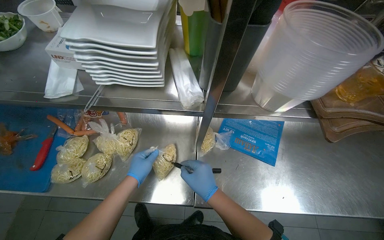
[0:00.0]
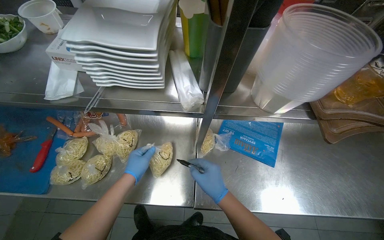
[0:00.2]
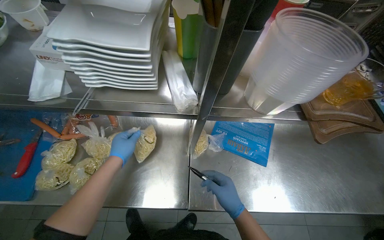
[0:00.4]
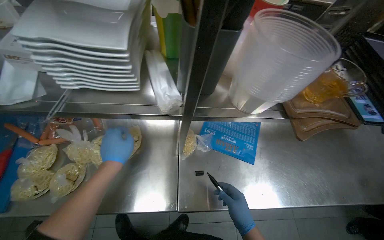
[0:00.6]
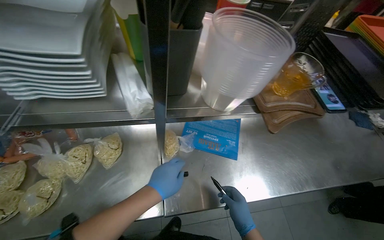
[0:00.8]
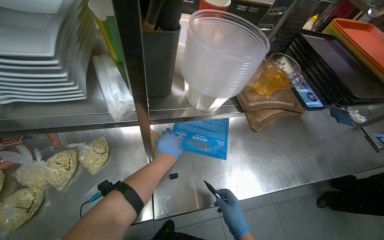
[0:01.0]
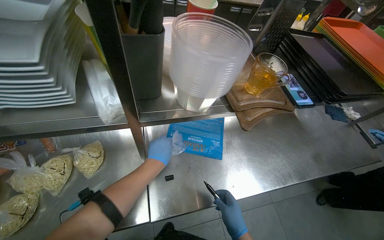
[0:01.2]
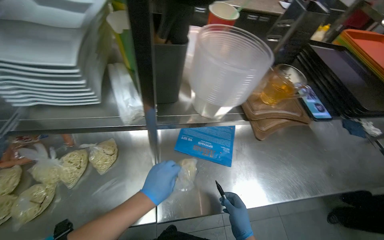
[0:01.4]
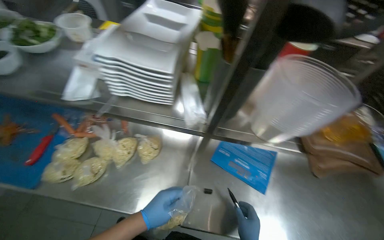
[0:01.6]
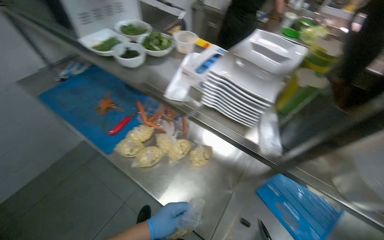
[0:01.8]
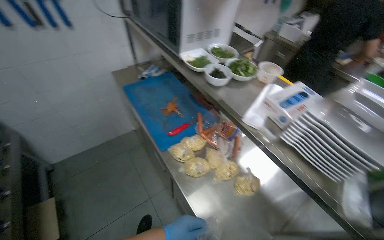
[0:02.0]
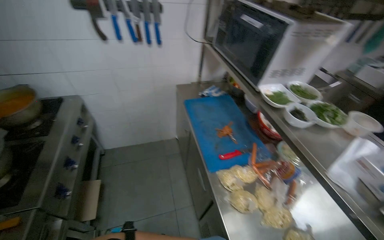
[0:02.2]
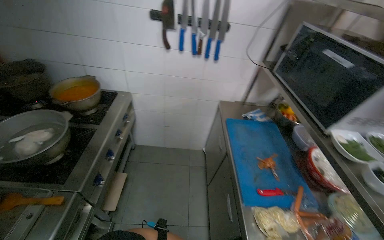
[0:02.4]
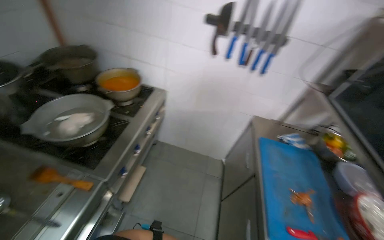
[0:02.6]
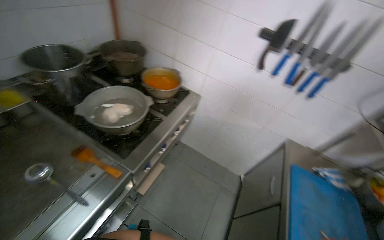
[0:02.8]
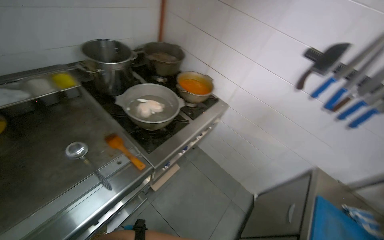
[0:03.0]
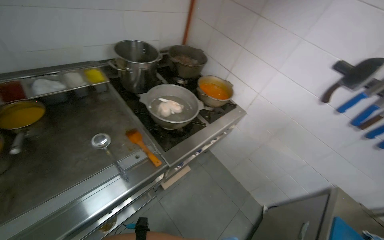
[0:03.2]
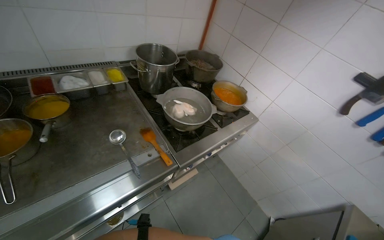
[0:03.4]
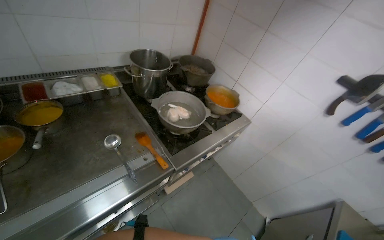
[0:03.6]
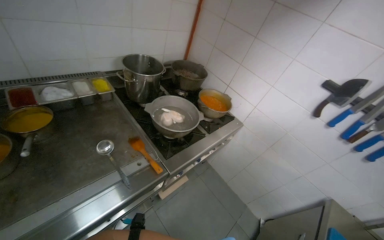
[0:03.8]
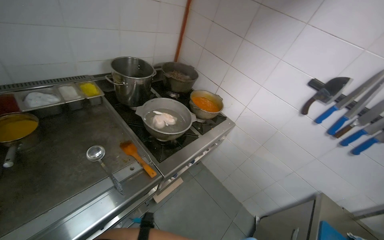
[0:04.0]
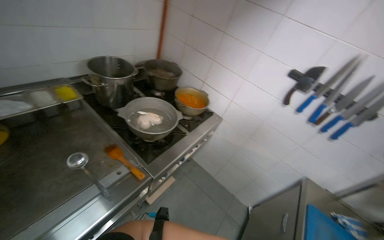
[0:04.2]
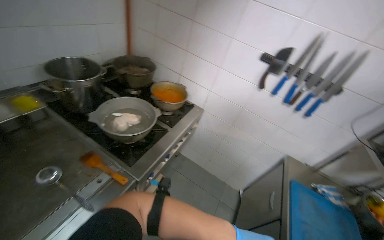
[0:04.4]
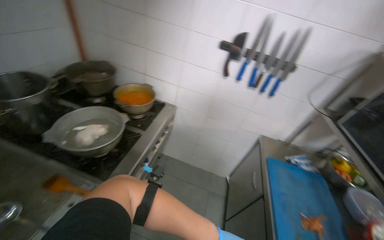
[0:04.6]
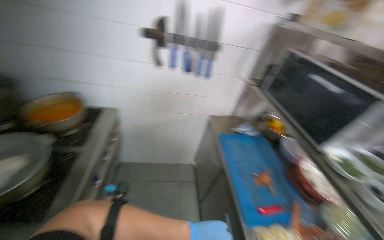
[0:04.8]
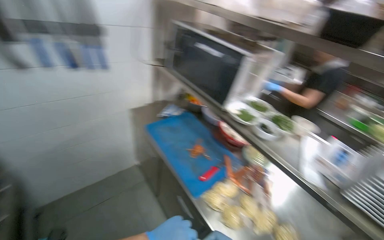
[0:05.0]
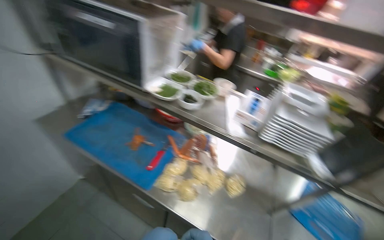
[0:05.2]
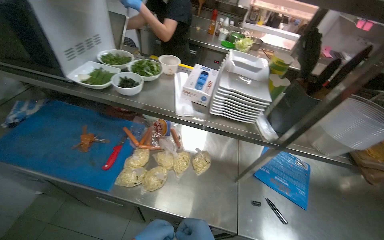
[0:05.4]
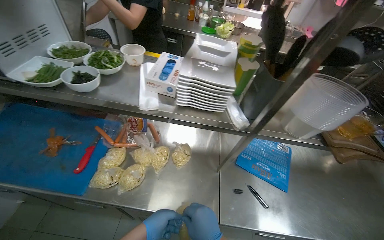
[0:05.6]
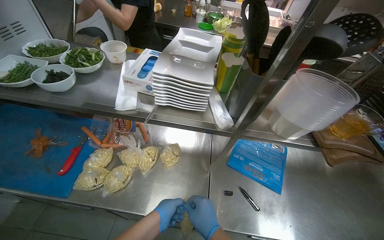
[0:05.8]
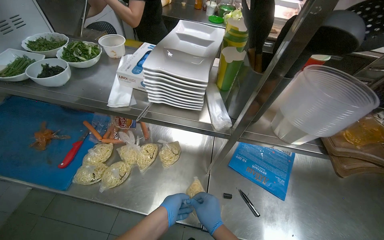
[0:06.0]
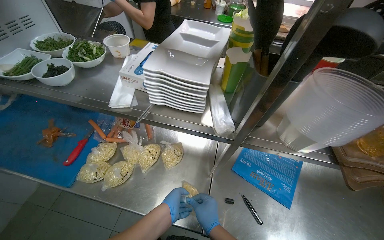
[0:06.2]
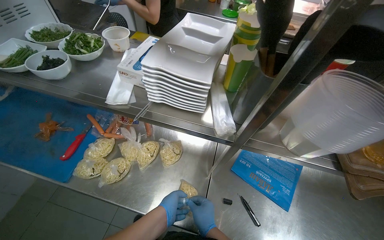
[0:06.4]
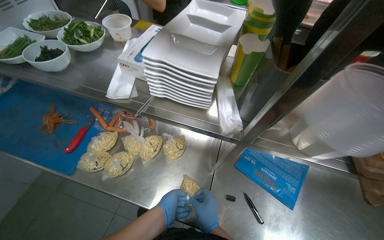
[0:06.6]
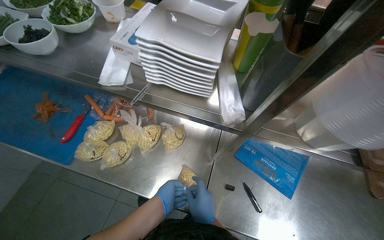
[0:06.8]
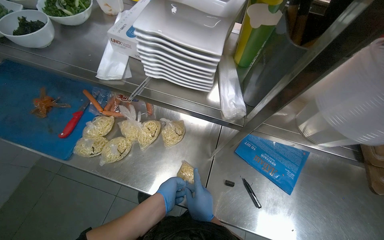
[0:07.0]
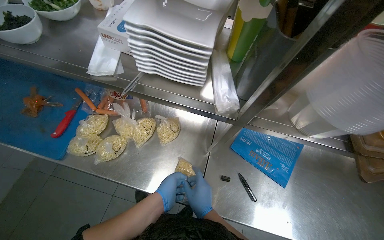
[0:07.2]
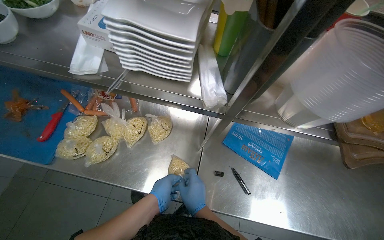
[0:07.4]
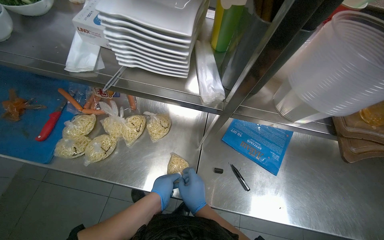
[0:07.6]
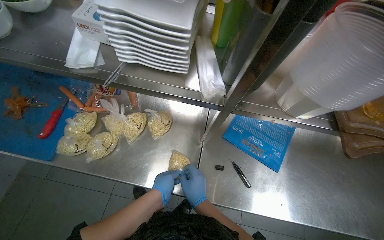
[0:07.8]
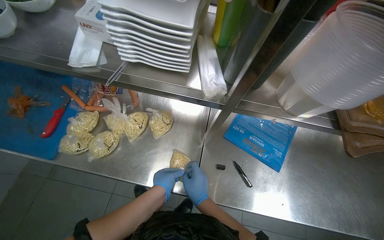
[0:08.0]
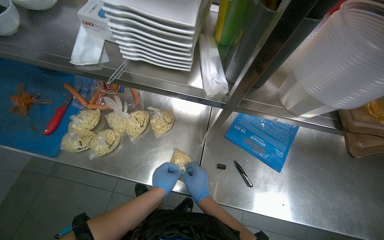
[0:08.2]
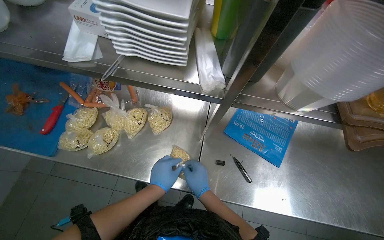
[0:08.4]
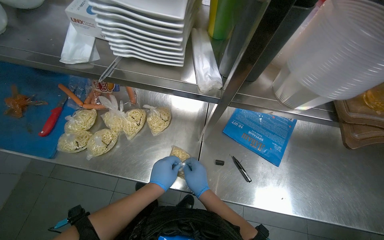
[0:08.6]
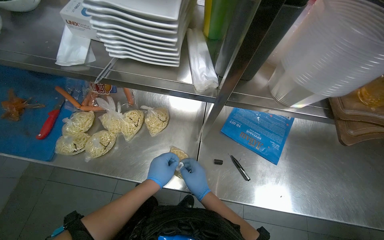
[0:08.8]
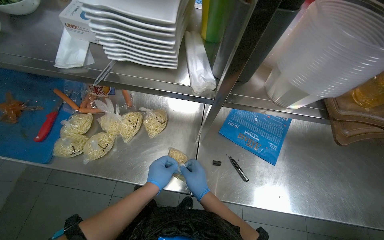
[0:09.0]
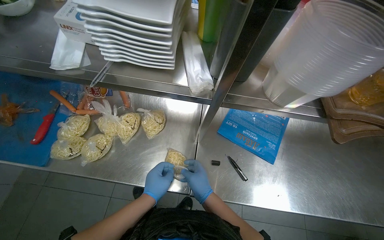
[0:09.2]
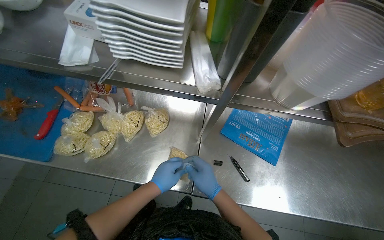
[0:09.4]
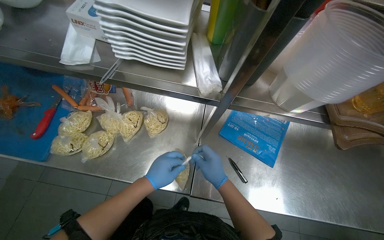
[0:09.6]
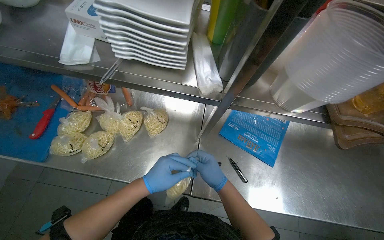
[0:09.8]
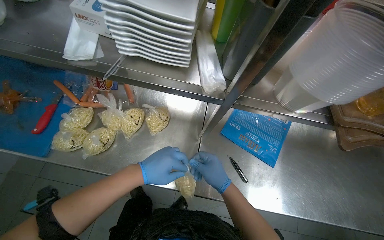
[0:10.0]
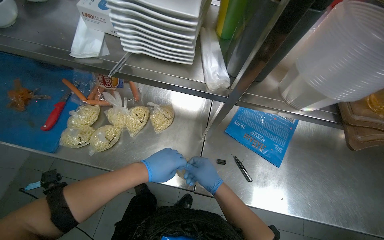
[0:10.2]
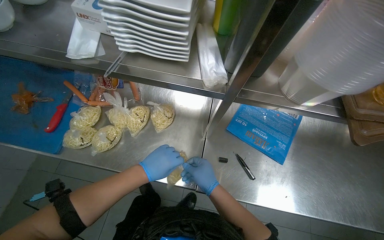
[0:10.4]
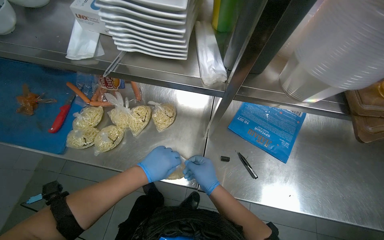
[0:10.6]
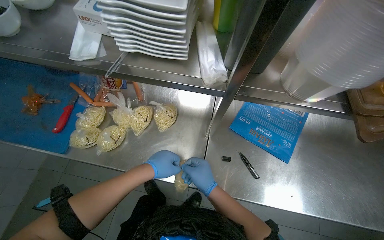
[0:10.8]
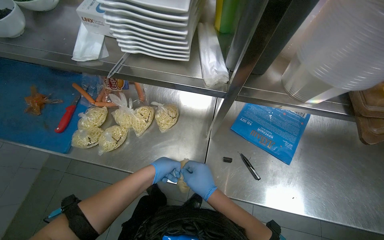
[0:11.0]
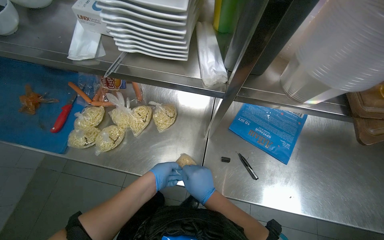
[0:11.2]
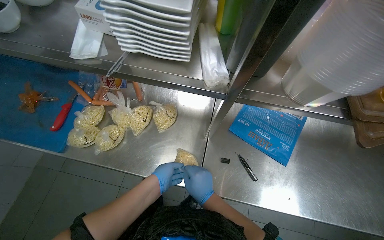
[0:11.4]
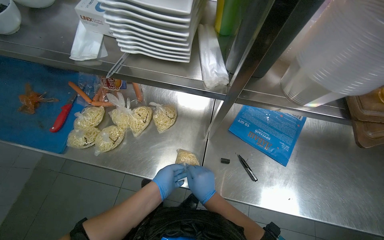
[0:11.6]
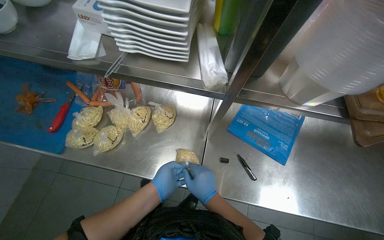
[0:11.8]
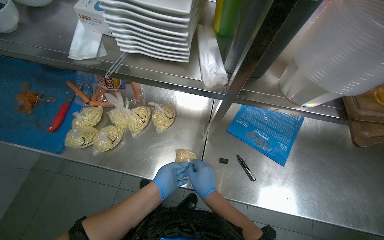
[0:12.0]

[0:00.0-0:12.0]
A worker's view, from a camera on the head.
Job: preparing food.
The whole recording: Preparing noodle portions. The worker seals individual portions of noodles into plastic bags.
0.0 to 1.6 s: The left hand moves to the right, roughly 10 cm.
1.6 to 3.0 s: The wearer moves about 70 cm. The head rotates approximately 120 degrees to the left. The view tips upward by approximately 25 degrees.
4.4 to 6.0 s: The camera travels roughly 60 cm. The wearer looks about 105 degrees further to the right. The camera pitches downward, by about 30 degrees.
6.0 to 7.6 s: The view tilts approximately 10 degrees downward.
7.6 to 9.0 s: The hands stay close to where they were, moving slightly.
9.0 to 12.0 s: The hands work in one place, with small movements.

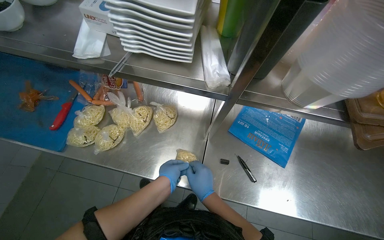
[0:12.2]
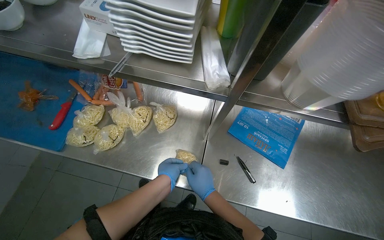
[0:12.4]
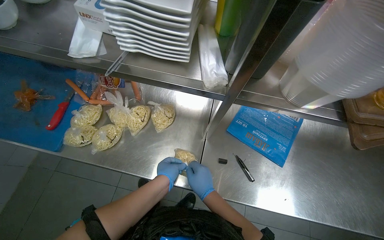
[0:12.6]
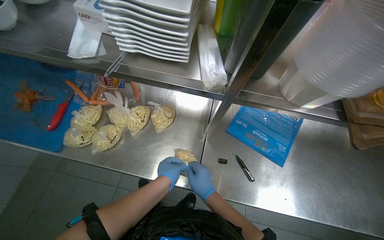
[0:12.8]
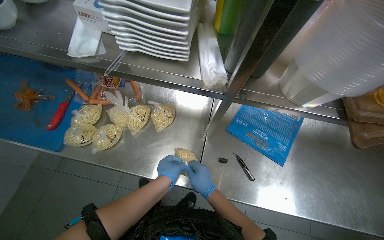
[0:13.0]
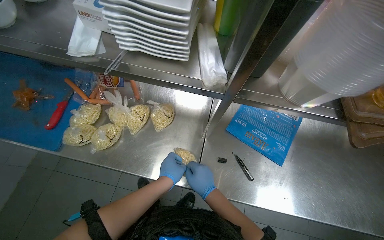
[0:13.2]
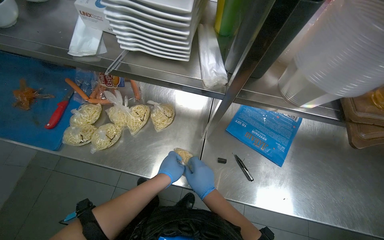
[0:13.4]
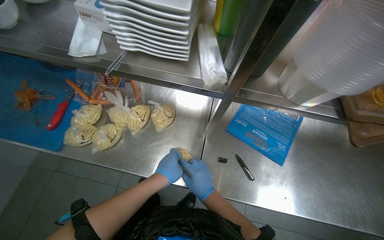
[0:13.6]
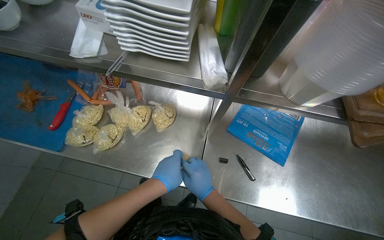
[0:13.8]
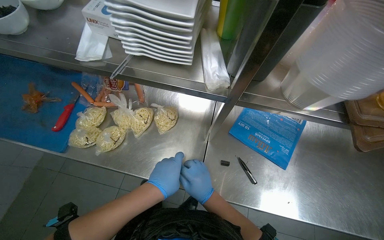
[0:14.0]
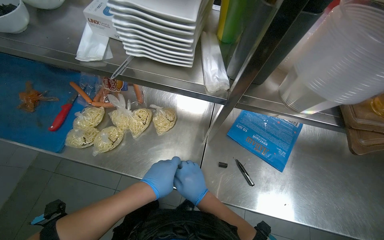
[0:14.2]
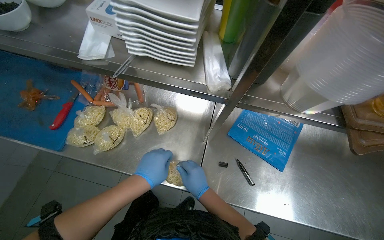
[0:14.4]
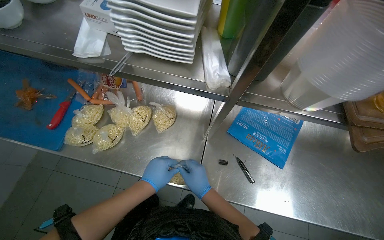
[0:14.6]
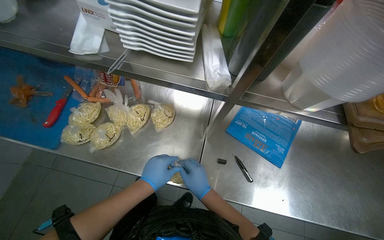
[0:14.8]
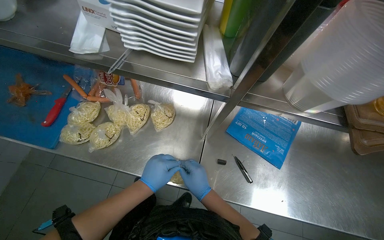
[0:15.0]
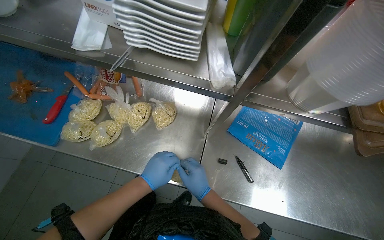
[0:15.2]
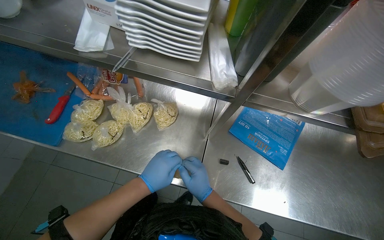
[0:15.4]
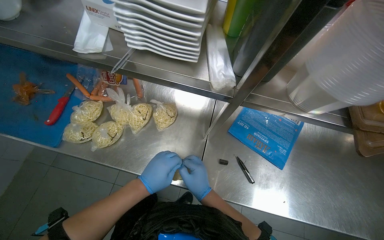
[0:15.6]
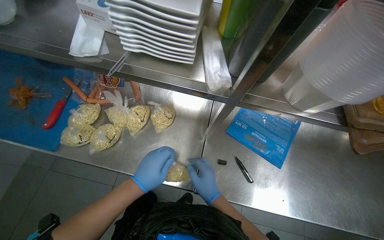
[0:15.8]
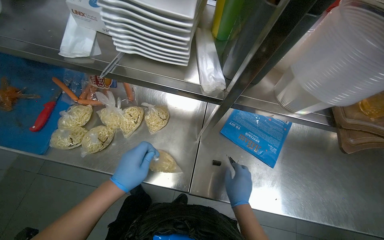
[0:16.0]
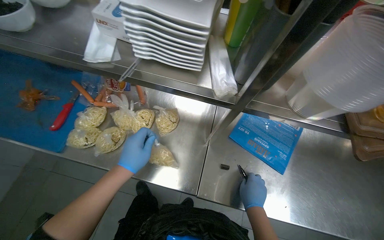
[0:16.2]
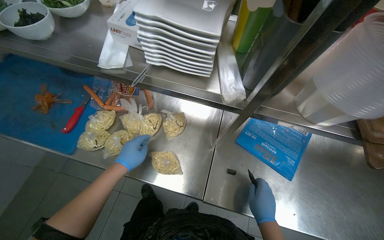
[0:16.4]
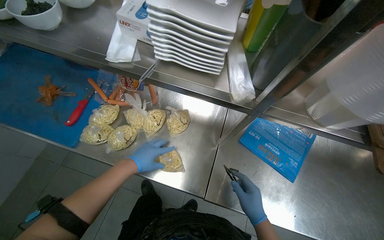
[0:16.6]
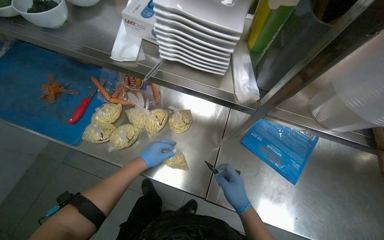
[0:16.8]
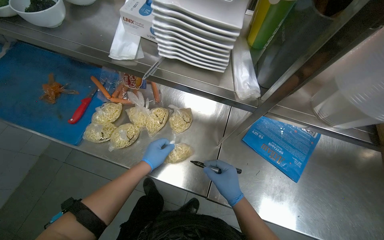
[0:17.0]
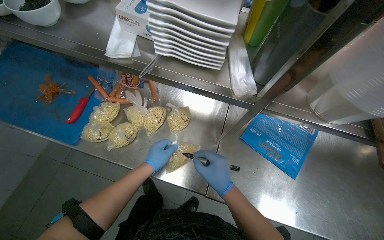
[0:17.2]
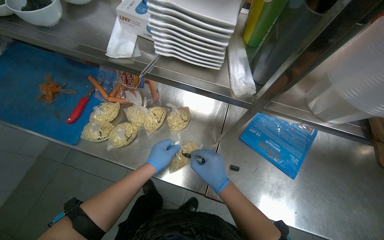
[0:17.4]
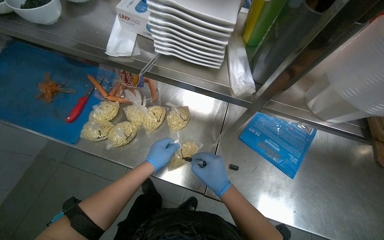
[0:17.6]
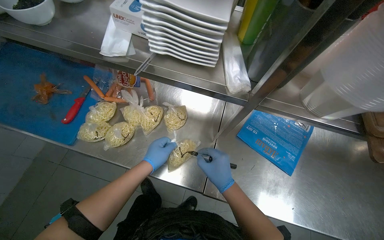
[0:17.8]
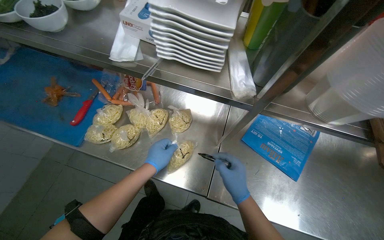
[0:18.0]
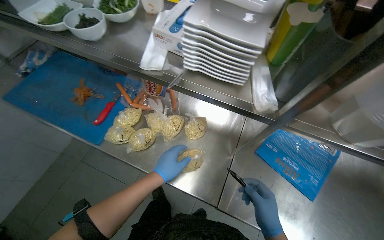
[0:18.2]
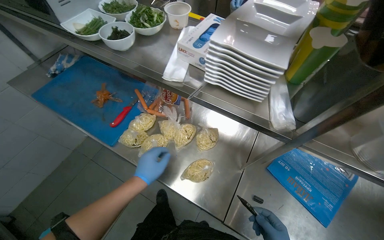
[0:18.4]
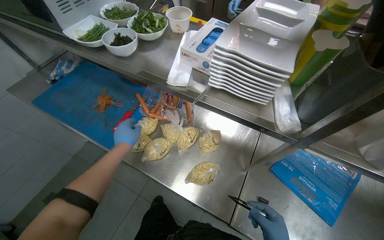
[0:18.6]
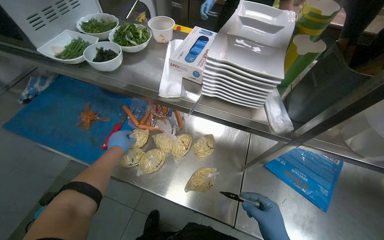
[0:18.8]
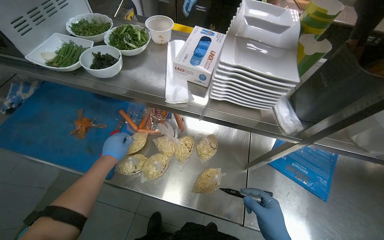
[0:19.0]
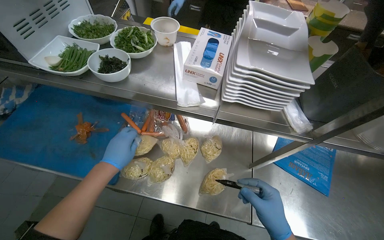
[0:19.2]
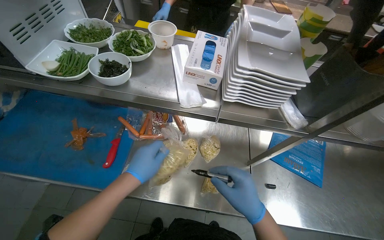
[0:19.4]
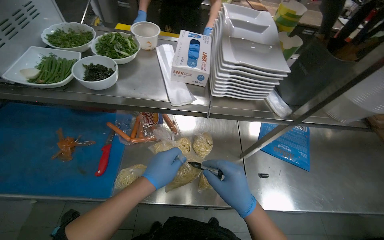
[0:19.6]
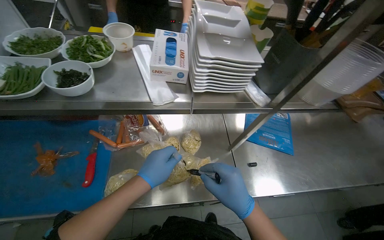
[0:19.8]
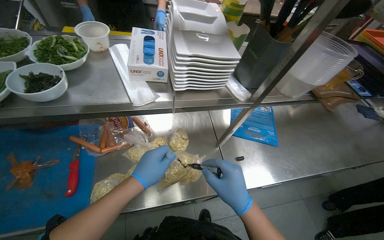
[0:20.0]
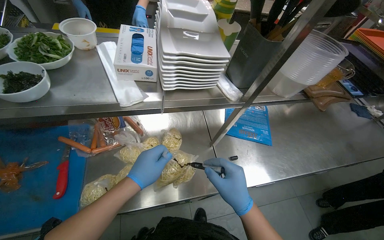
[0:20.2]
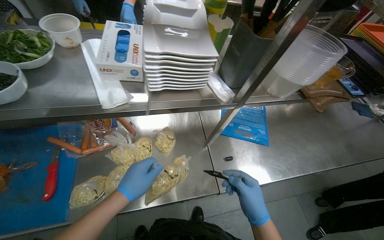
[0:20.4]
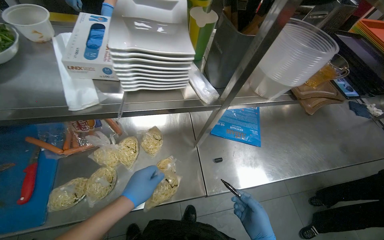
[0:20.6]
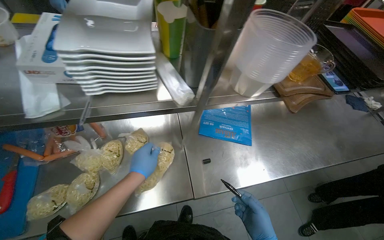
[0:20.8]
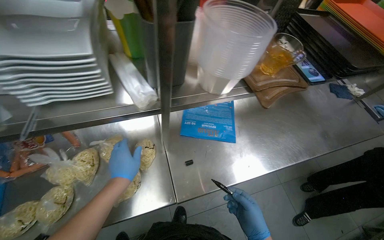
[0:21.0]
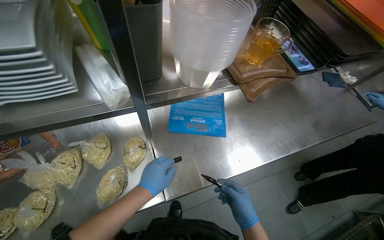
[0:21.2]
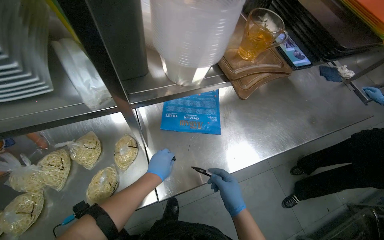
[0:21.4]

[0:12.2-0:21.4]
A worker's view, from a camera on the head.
Job: preparing food.
The whole recording: Preparing noodle portions. The worker seals individual portions of noodles into plastic bags.
12.2 to 13.8 s: The hands work in one place, with small movements.
13.8 to 15.2 s: The hands stay close to where they were, moving slightly.
16.8 to 18.4 s: The left hand heads nearer to the camera, covering roughly 10 cm.
18.4 to 19.8 s: The wearer looks roughly 35 degrees further to the right.
19.8 to 21.4 s: The left hand travels farther from the camera by roughly 25 cm.
